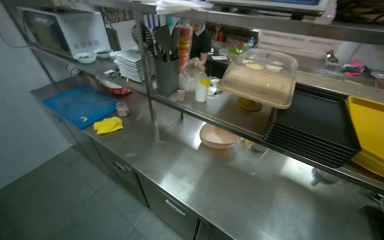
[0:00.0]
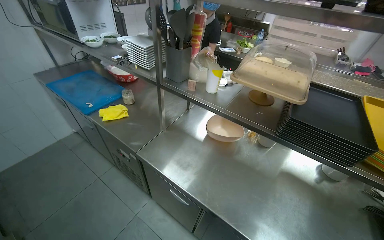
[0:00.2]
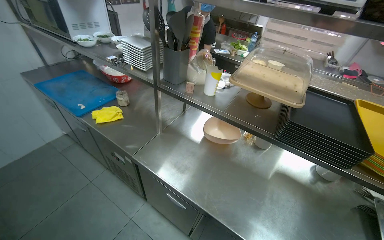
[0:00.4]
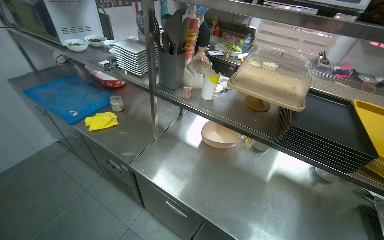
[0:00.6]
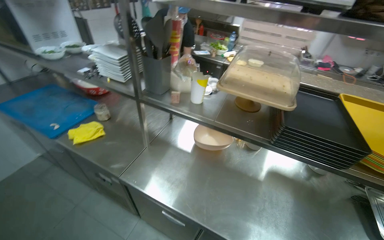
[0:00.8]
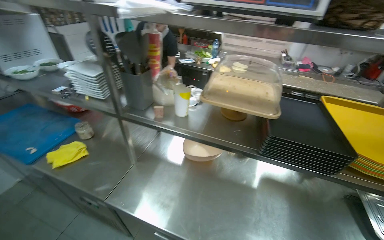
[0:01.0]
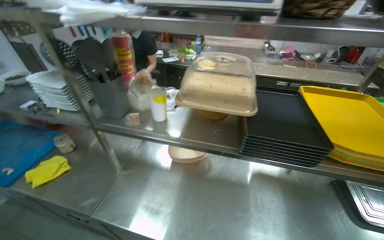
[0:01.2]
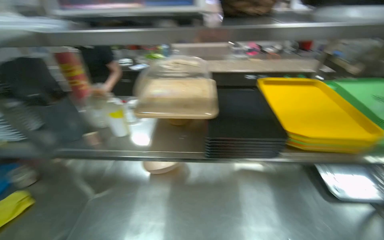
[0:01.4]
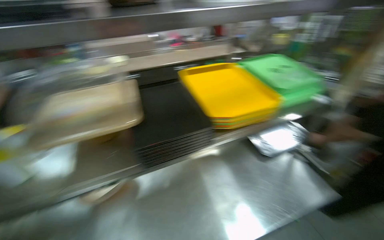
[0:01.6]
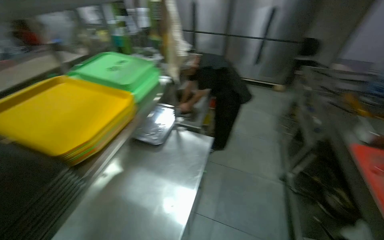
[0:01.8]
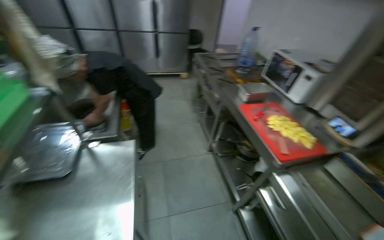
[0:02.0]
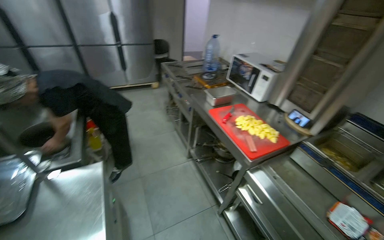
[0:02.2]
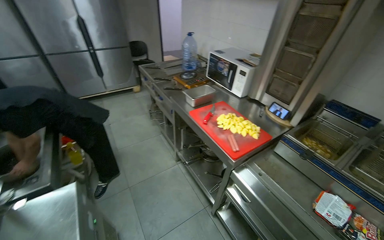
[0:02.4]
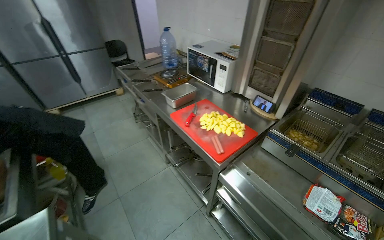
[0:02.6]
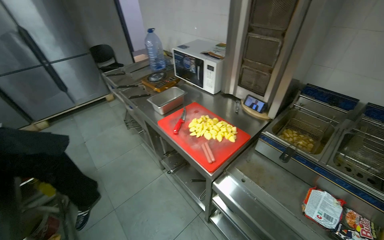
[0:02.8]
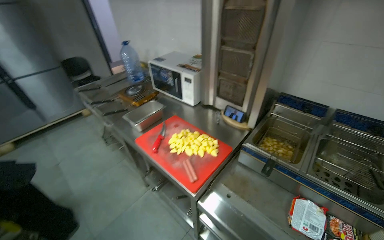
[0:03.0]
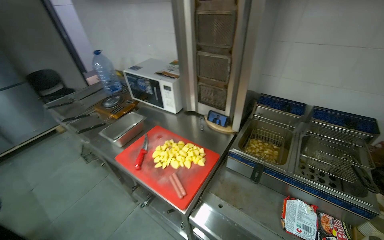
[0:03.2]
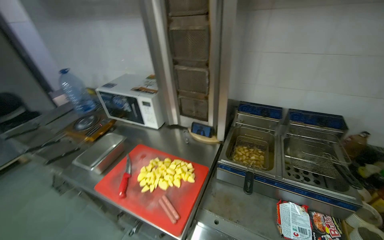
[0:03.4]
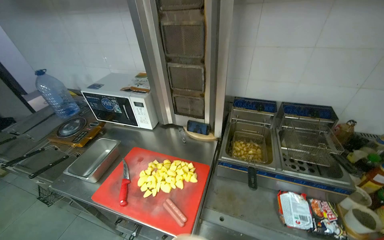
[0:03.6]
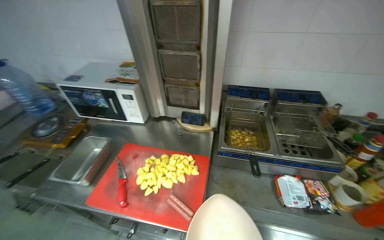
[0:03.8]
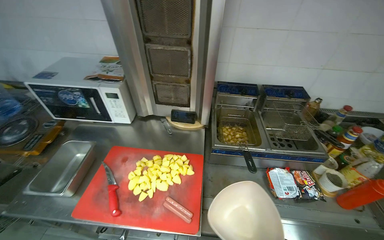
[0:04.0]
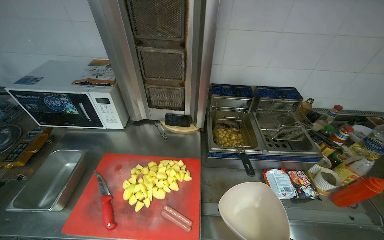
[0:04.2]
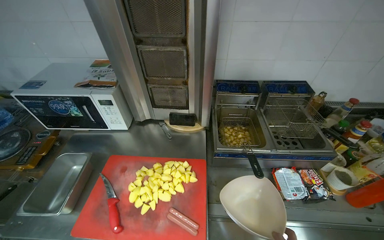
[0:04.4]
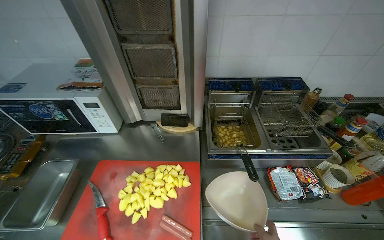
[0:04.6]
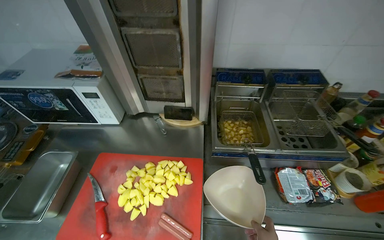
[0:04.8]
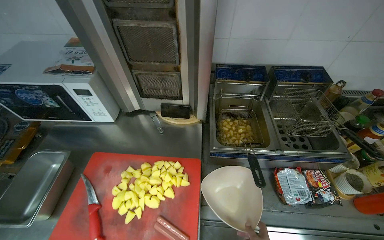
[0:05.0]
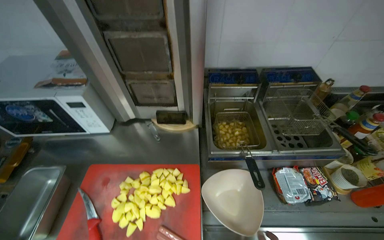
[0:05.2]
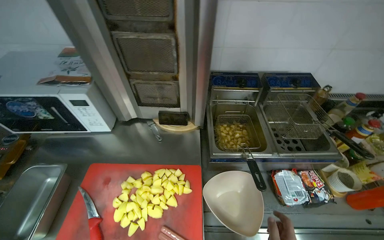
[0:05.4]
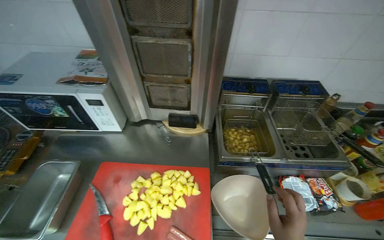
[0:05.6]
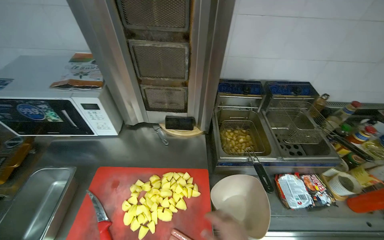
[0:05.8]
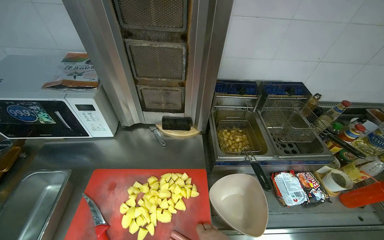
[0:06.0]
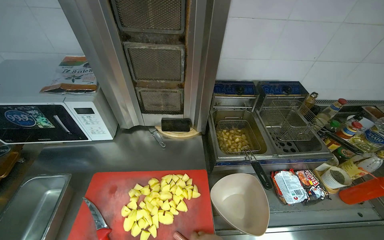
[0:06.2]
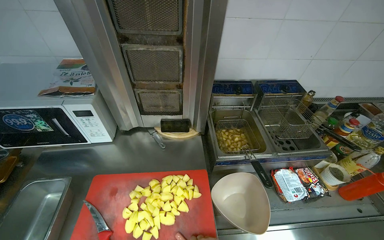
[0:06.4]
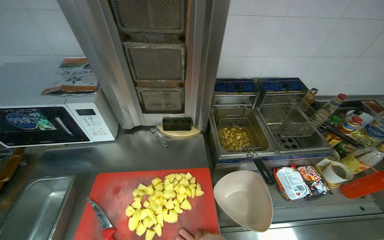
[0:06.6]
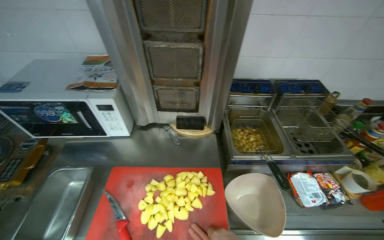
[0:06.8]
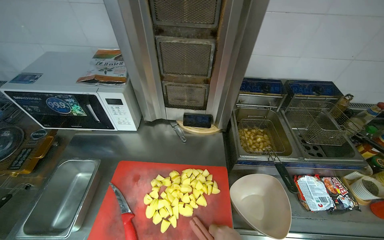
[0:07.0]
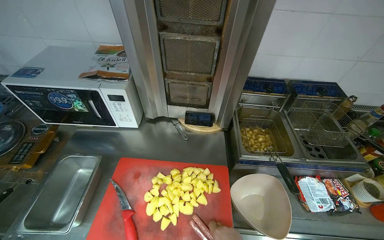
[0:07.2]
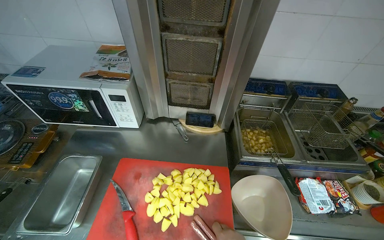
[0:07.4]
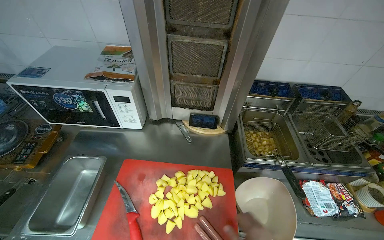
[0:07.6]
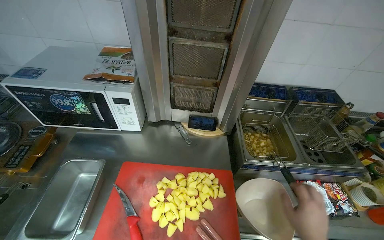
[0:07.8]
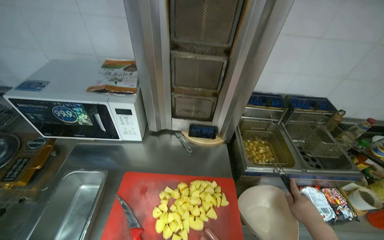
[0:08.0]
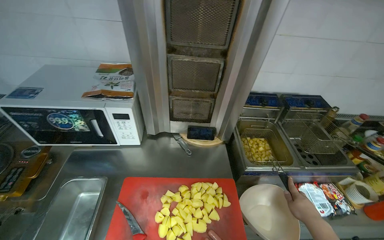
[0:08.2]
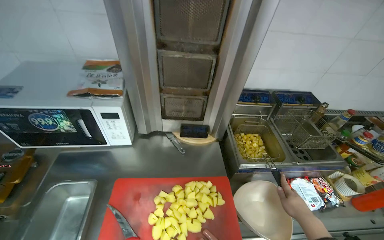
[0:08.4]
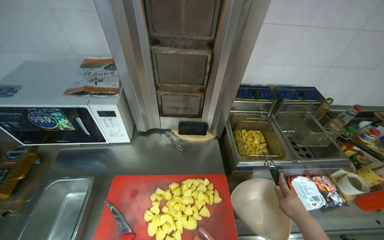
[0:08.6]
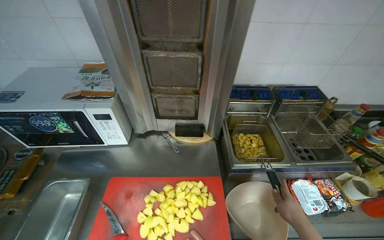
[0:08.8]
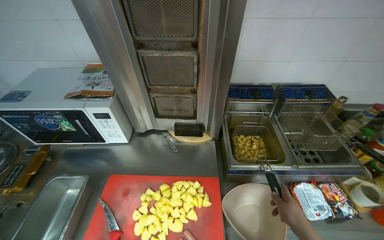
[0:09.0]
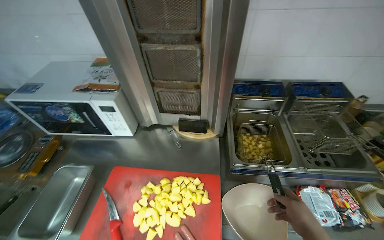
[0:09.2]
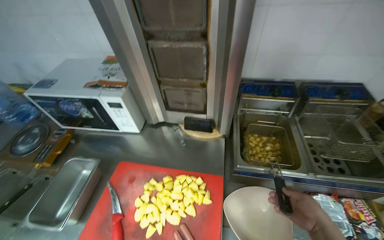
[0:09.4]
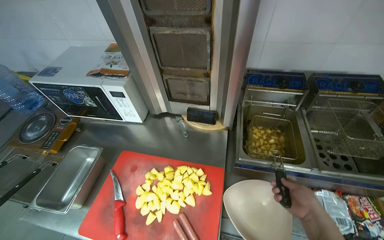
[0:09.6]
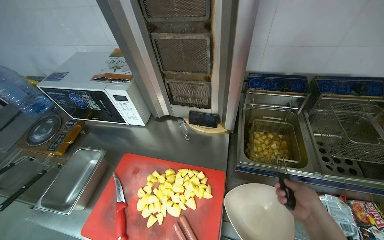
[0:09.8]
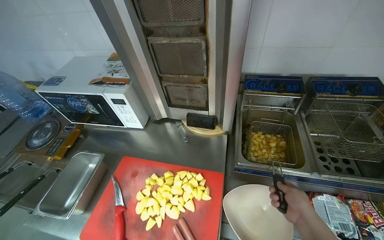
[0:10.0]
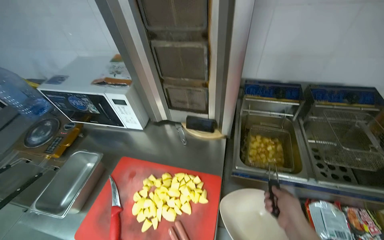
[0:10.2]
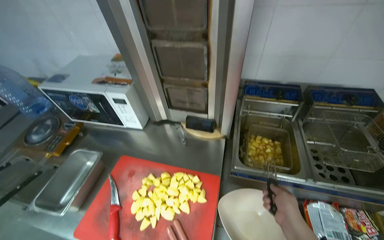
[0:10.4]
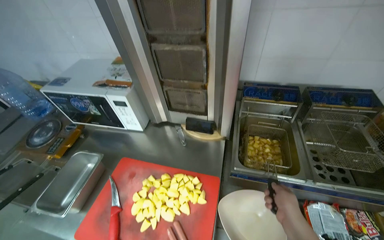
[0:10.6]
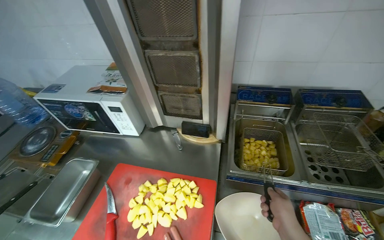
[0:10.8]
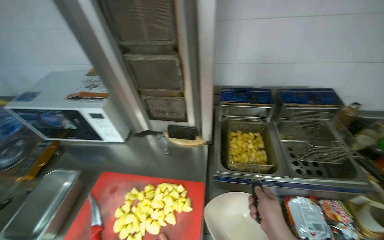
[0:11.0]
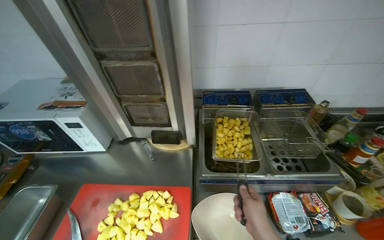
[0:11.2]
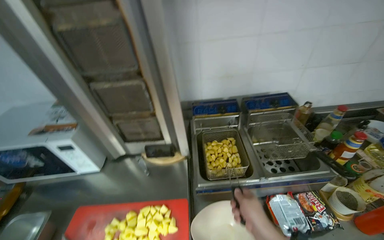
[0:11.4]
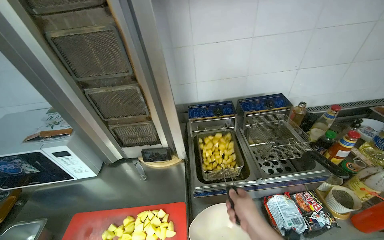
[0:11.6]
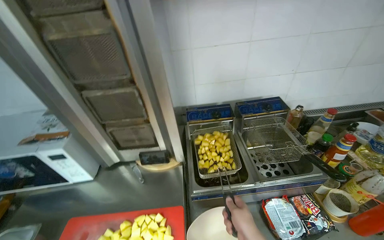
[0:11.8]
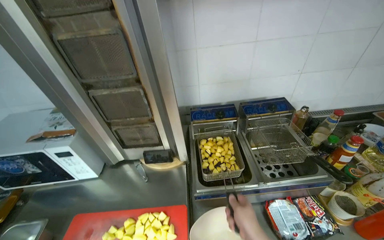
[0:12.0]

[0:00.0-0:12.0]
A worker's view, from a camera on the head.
Job: cooking food.
The whole recording: Frying potatoes in deep fryer. The worker stirs potatoes in the deep fryer and adjusts its settings.
0:00.0 to 0:01.6: The head turns to the right by about 55 degrees.
0:01.6 to 0:03.0: The wearer moves roughly 50 cm. The head turns to the right by about 120 degrees.
0:03.0 to 0:04.4: The head turns to the right by roughly 40 degrees.
0:10.4 to 0:12.0: The wearer's head swings about 15 degrees to the right. The right hand travels nearer to the camera by roughly 10 cm.

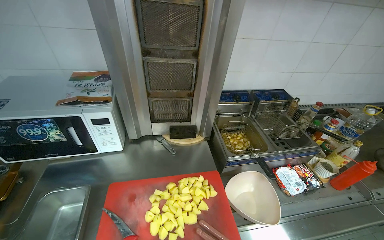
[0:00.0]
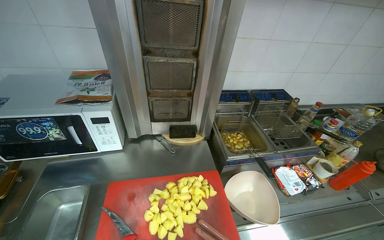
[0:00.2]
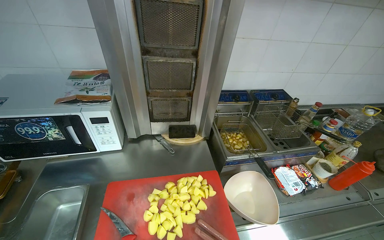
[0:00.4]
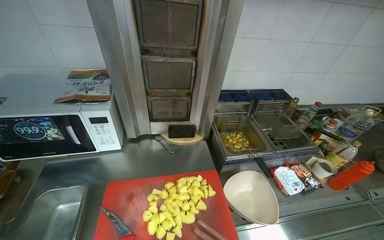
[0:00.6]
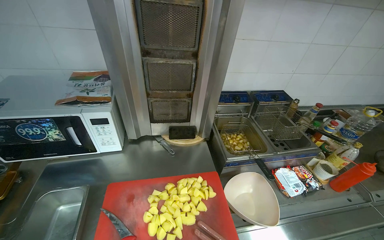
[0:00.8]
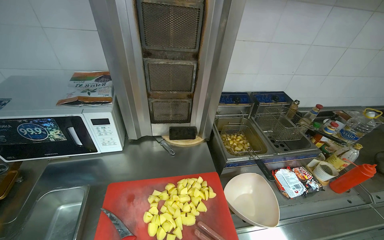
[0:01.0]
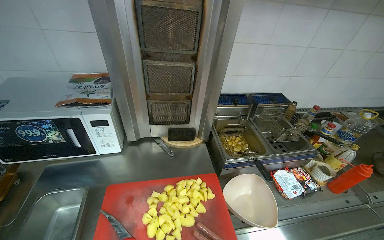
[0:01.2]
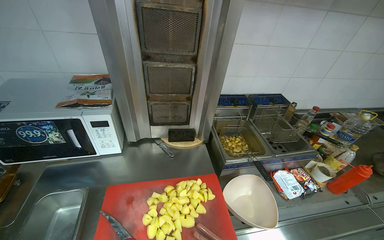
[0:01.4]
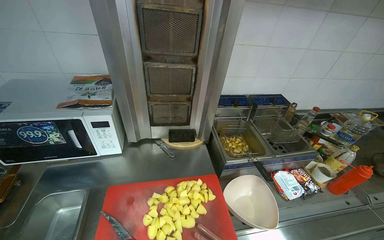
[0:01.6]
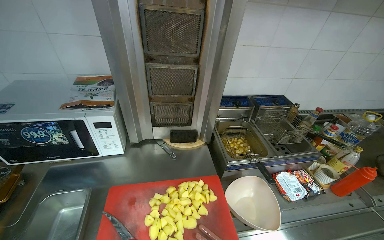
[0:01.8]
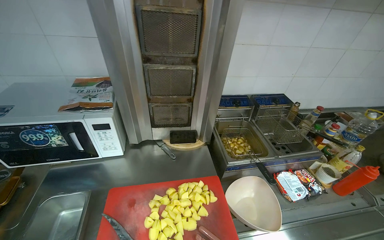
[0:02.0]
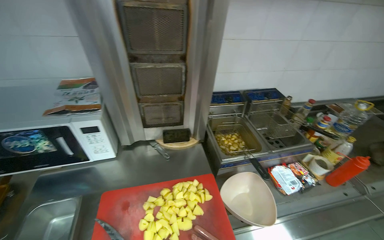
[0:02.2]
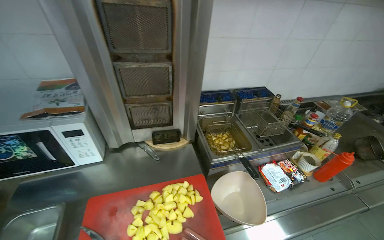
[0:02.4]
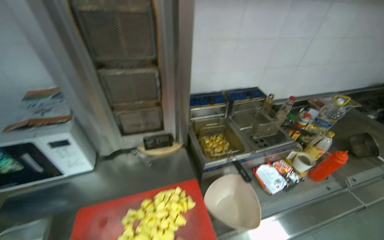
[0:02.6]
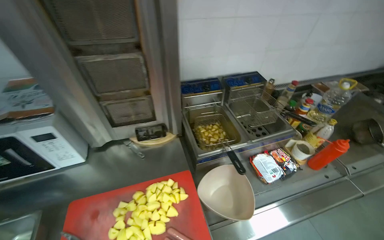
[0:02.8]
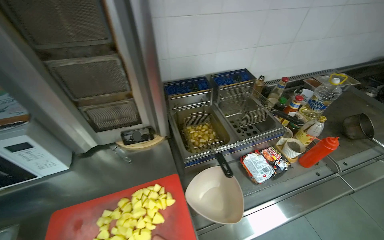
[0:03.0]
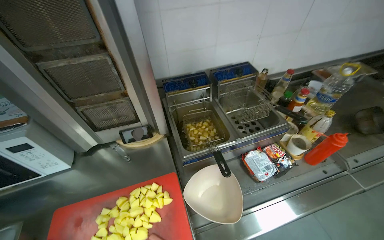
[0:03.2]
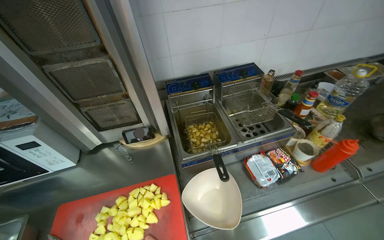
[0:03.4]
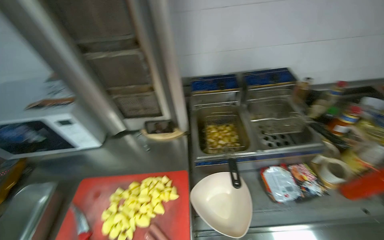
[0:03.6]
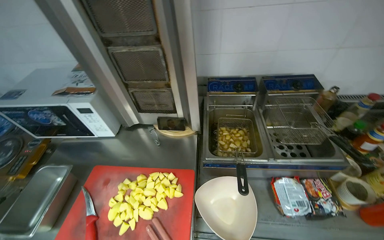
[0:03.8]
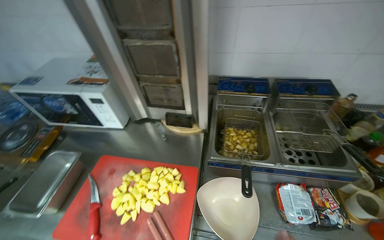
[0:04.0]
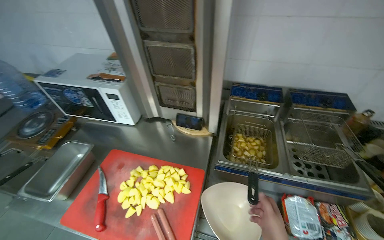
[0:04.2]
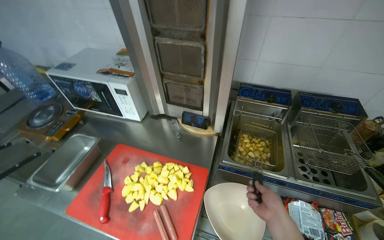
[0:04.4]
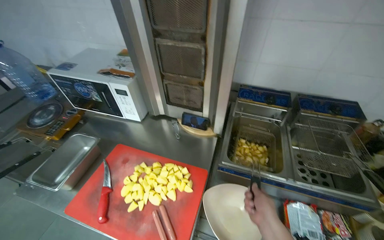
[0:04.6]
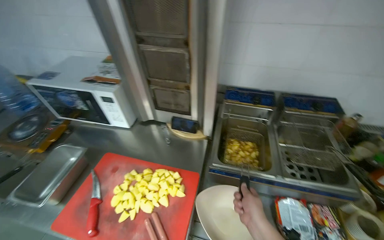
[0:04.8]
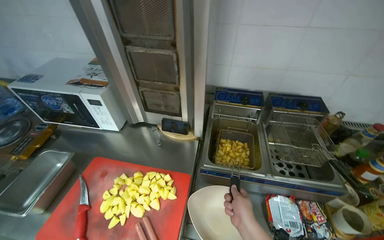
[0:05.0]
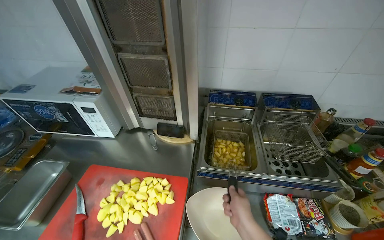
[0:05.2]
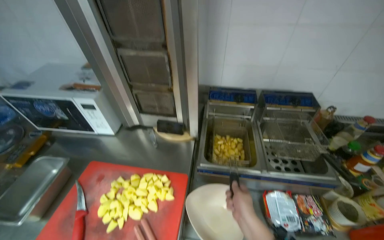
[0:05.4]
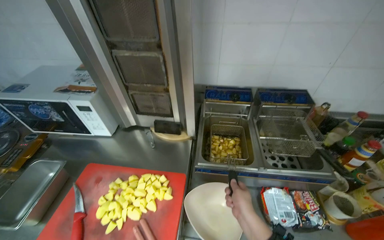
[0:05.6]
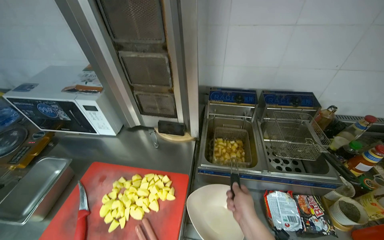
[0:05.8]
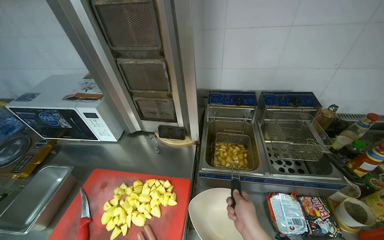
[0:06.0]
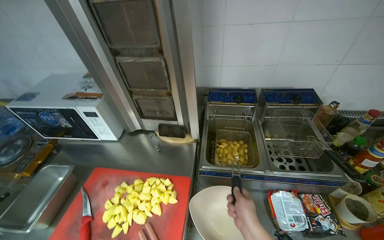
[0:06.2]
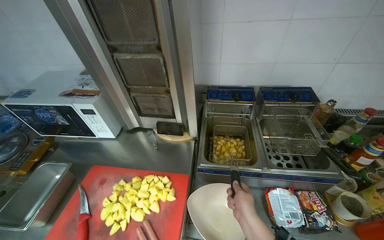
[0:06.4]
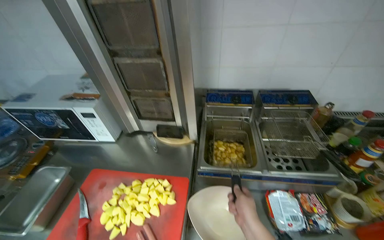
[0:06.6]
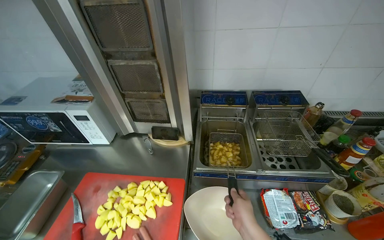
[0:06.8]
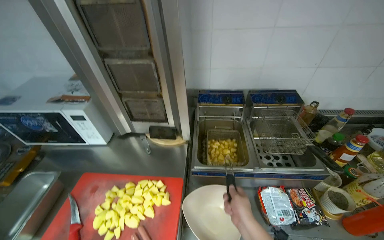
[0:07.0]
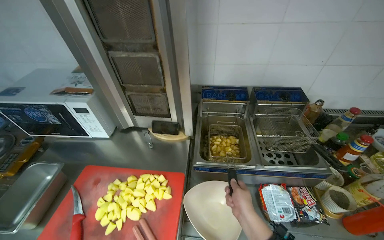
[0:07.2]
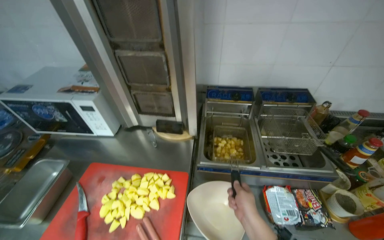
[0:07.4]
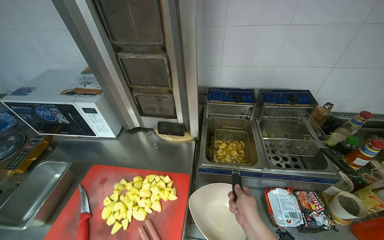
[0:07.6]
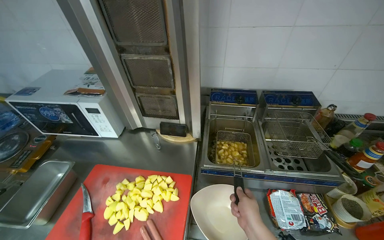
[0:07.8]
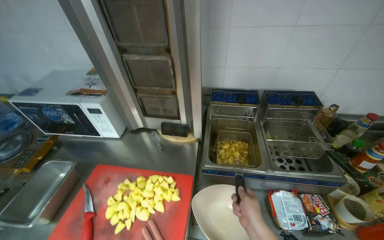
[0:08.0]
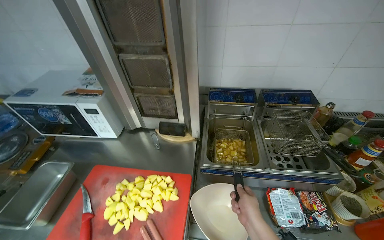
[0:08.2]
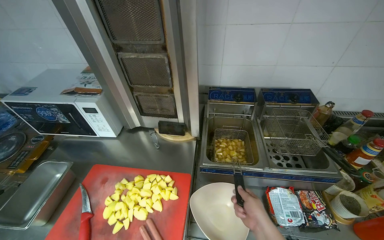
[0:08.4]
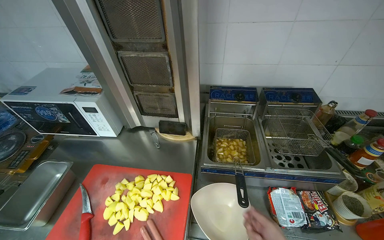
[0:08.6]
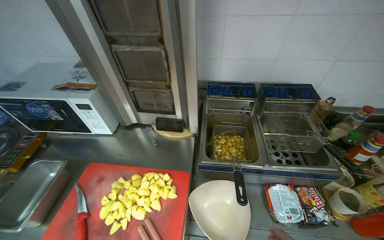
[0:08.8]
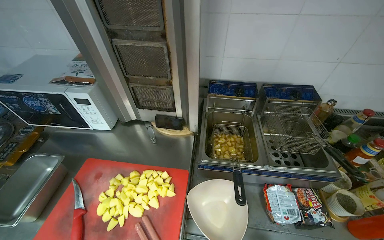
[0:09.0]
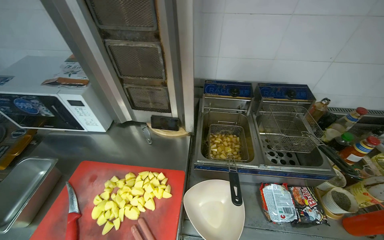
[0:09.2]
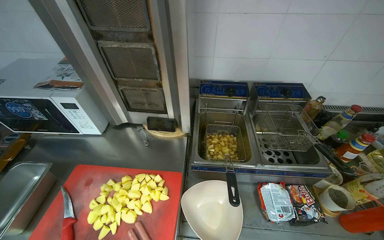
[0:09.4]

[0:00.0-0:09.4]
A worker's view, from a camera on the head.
Job: cooking food.
The whole recording: Frying potatoes in deep fryer. The worker stirs potatoes in the deep fryer and adjusts its settings.
0:03.2 to 0:04.8: The head rotates about 30 degrees to the left.
